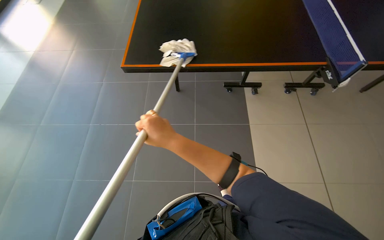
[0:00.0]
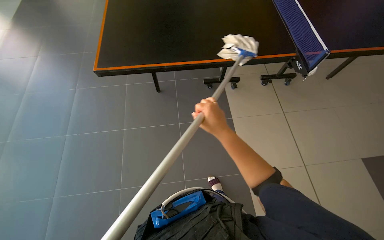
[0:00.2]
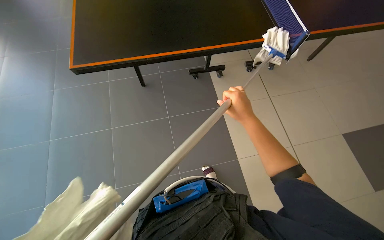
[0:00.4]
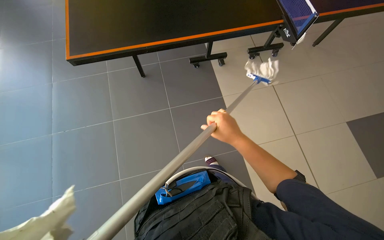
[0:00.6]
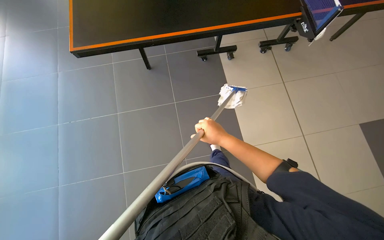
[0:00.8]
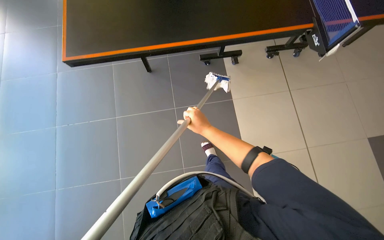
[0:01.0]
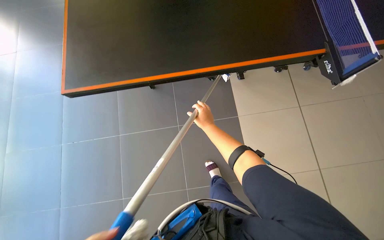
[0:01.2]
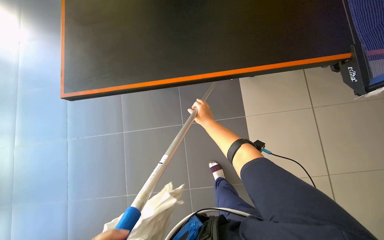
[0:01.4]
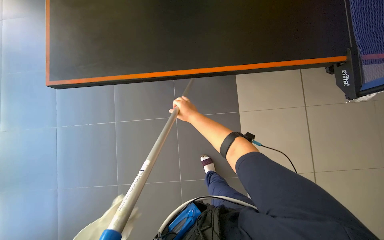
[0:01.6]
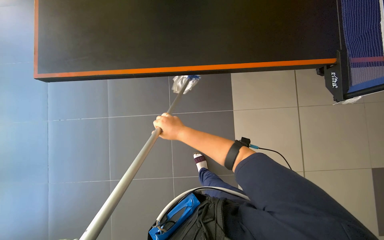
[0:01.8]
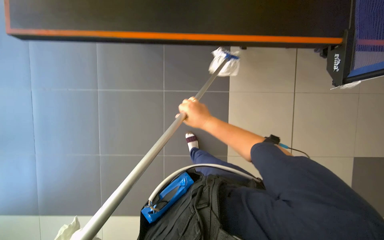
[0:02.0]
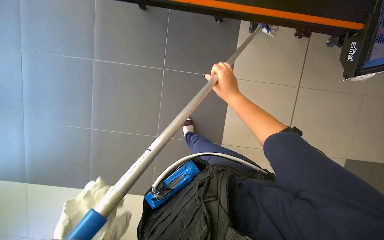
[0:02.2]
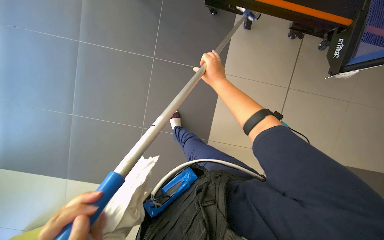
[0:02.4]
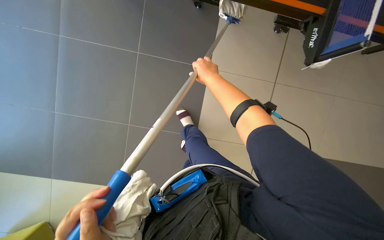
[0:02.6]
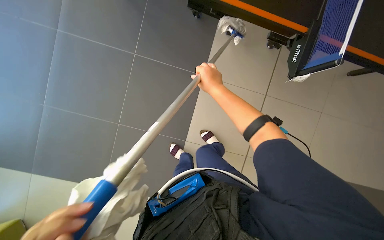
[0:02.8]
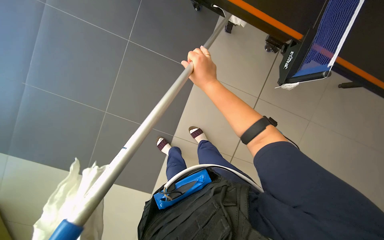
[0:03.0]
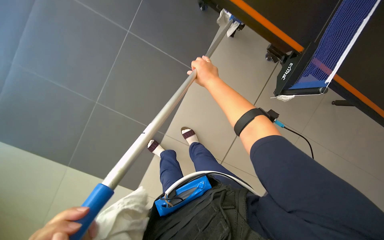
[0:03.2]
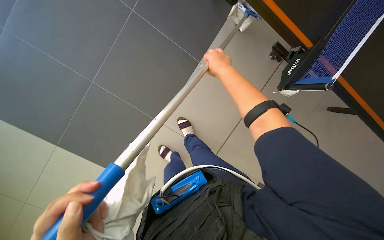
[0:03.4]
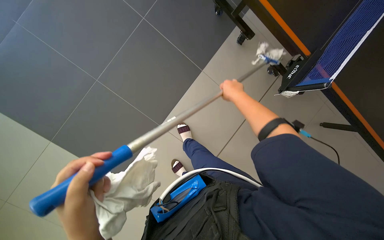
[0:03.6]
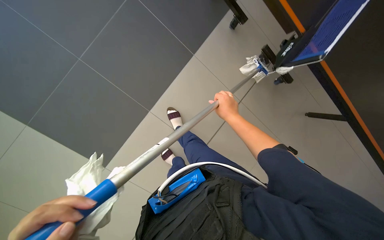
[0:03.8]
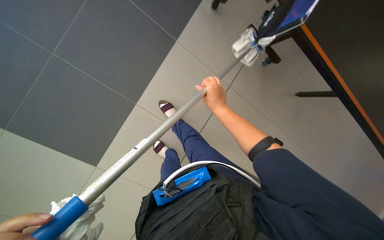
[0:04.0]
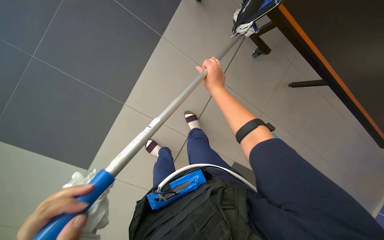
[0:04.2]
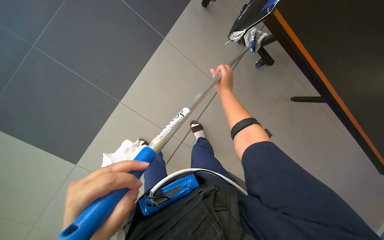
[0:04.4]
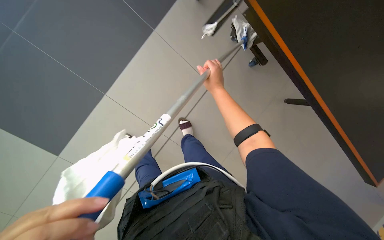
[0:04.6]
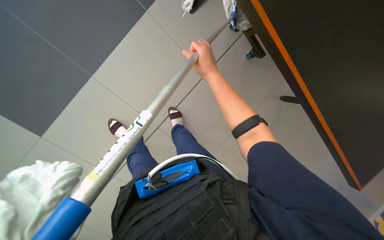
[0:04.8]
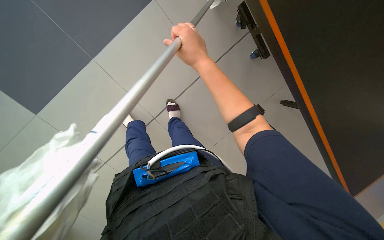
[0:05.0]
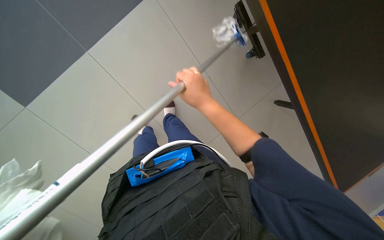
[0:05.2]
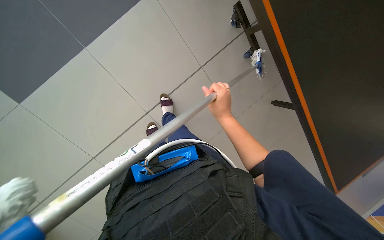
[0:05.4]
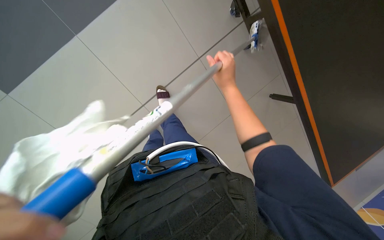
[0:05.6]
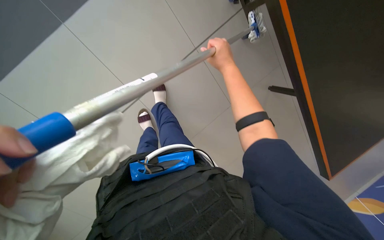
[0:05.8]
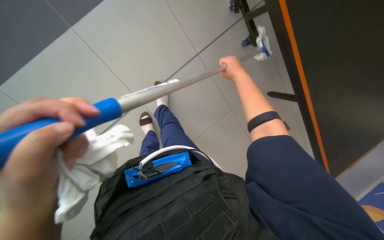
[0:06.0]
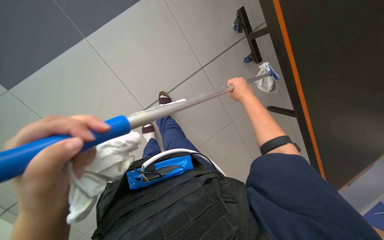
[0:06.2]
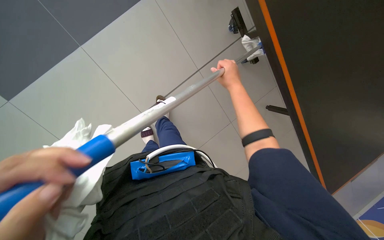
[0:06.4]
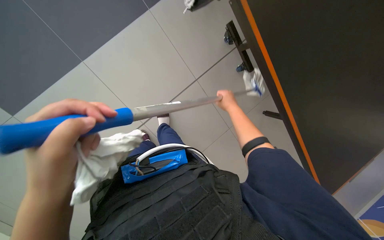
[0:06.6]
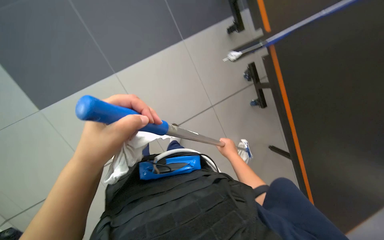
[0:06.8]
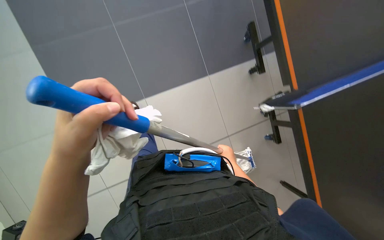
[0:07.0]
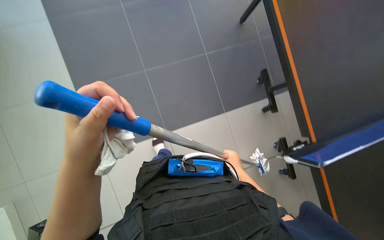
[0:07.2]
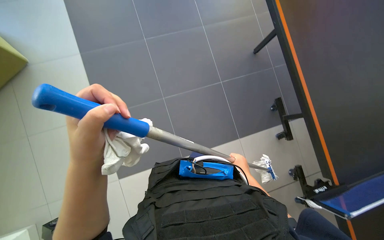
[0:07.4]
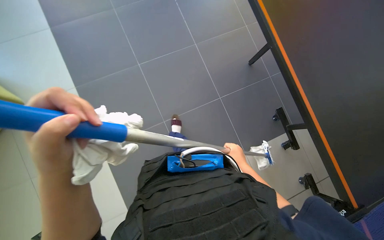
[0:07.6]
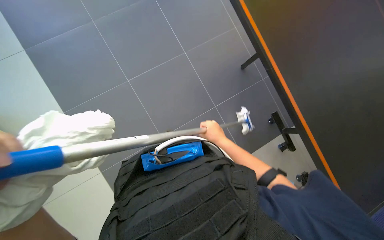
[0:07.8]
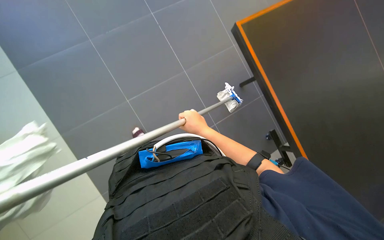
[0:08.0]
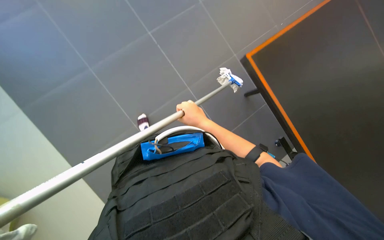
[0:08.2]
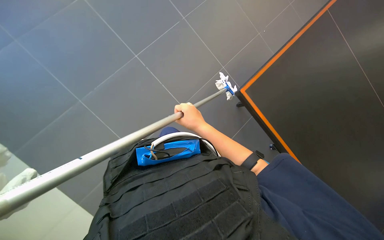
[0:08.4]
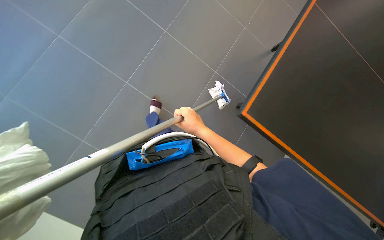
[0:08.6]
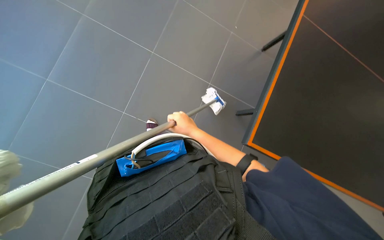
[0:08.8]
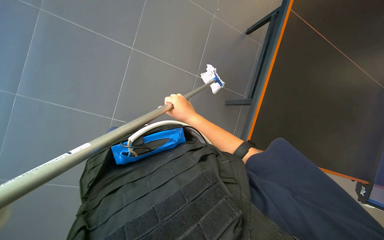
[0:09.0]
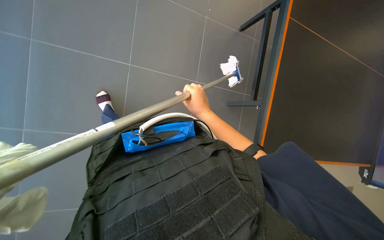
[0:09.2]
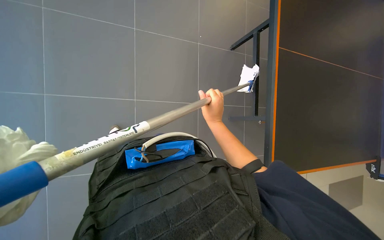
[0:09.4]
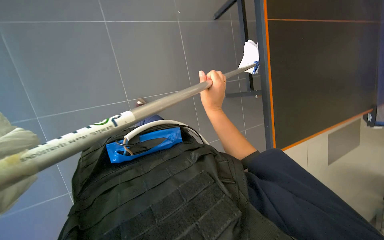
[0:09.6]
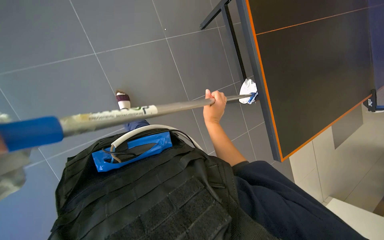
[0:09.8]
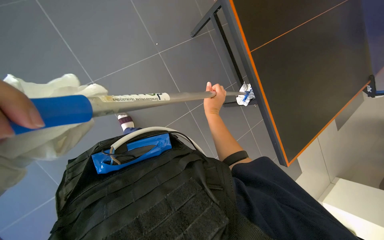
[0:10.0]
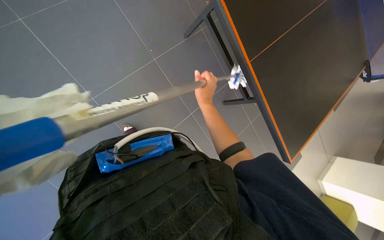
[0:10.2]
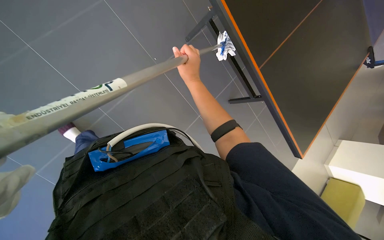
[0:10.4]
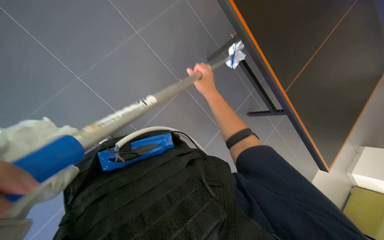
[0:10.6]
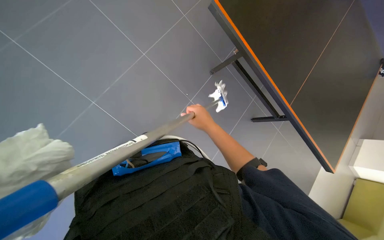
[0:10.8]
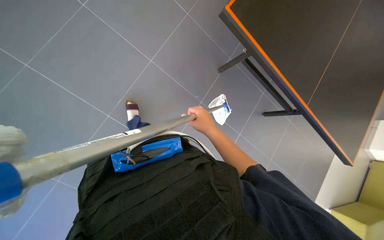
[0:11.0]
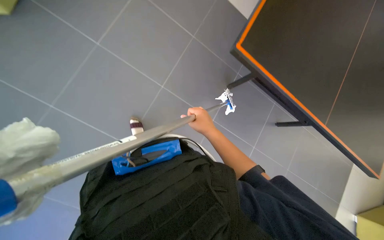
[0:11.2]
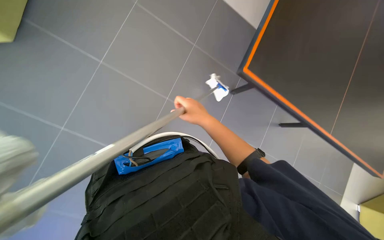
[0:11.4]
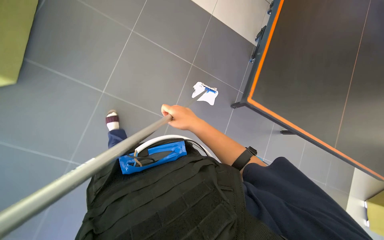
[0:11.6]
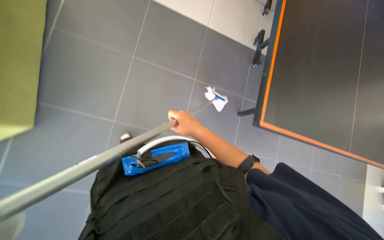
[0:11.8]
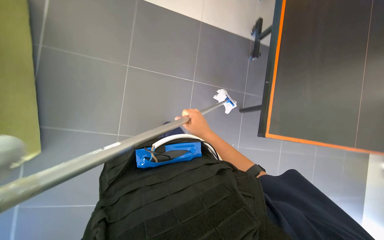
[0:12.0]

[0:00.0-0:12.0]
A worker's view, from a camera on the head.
Job: wiping surfaces.
The whole recording: Cleaning ping-pong table. The worker cleans the ping-pong table using a long-handled tool with a cloth.
0.0 to 1.6 s: The view tips downward by some 15 degrees. The right hand is displaced farther from the camera and up the picture by roughly 30 cm, and travels to the right and back again, about 25 cm each way.
1.6 to 3.0 s: The view pans to the right by about 20 degrees. The camera pitches downward, by some 20 degrees.
3.0 to 4.4 s: The right hand shifts roughly 30 cm farther from the camera and to the right, and moves approximately 5 cm down the picture and comes back.
4.4 to 6.0 s: The right hand reaches some 10 cm nearer to the camera, then returns.
7.6 to 9.0 s: The right hand goes roughly 25 cm up the picture, to the left and nearer to the camera.
9.0 to 10.4 s: The right hand is displaced up the picture by roughly 10 cm.
10.4 to 12.0 s: The right hand moves down the picture, some 10 cm.

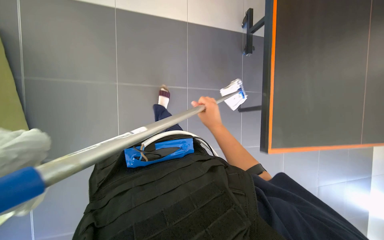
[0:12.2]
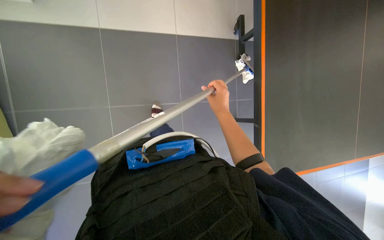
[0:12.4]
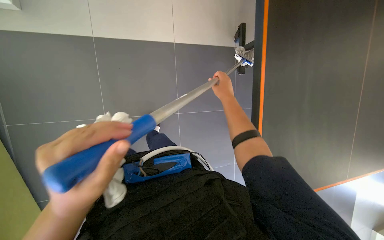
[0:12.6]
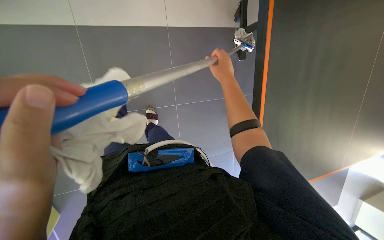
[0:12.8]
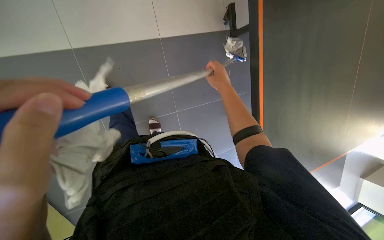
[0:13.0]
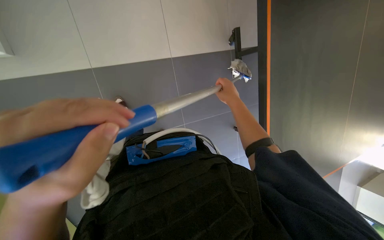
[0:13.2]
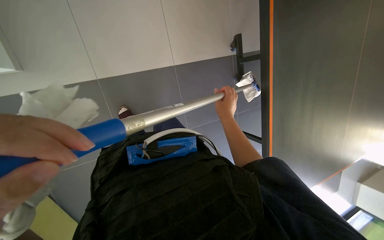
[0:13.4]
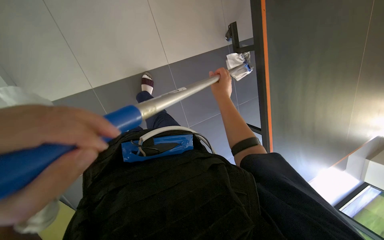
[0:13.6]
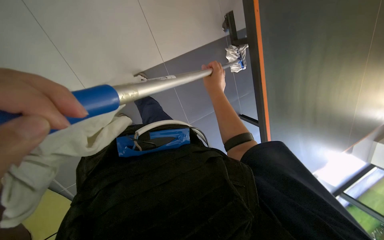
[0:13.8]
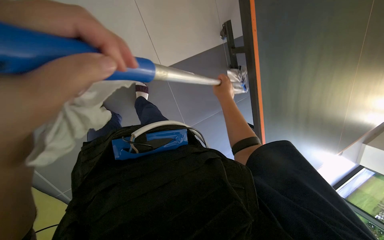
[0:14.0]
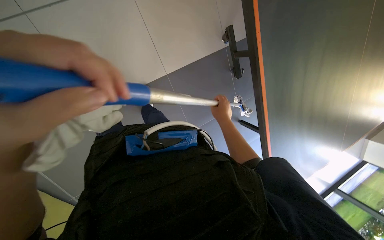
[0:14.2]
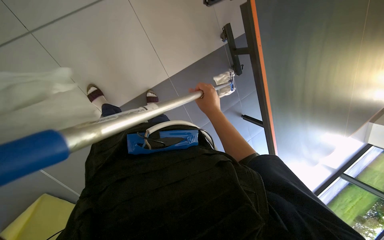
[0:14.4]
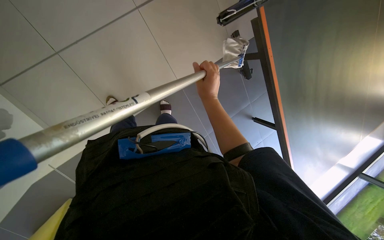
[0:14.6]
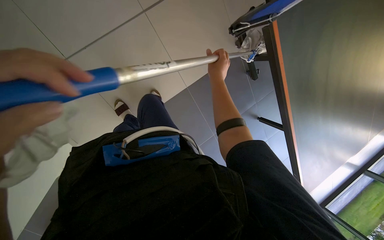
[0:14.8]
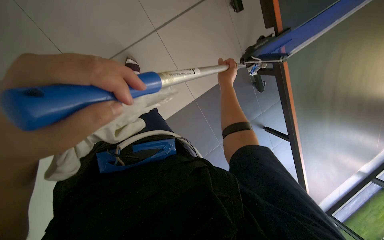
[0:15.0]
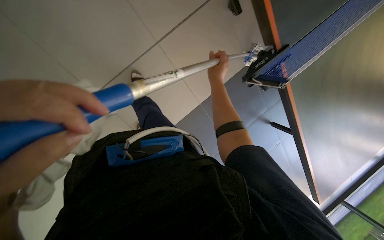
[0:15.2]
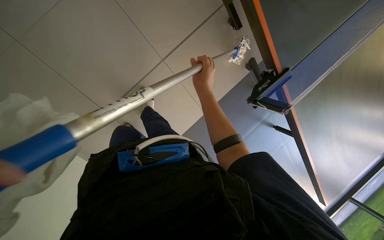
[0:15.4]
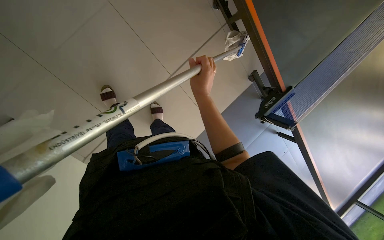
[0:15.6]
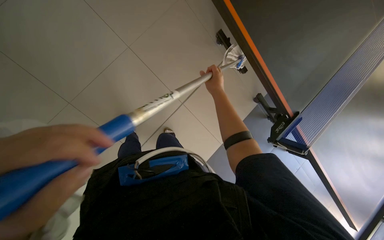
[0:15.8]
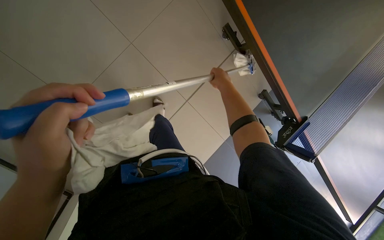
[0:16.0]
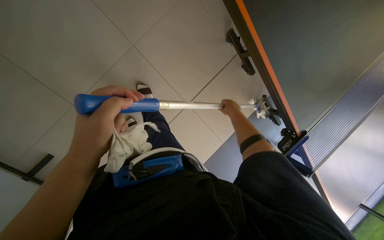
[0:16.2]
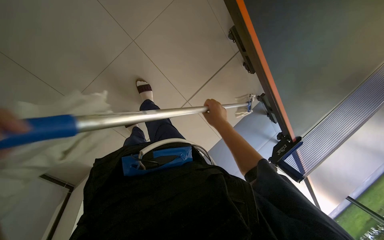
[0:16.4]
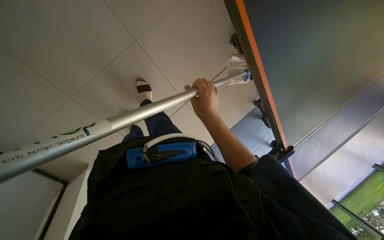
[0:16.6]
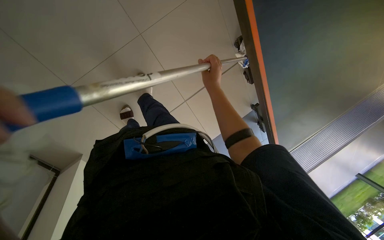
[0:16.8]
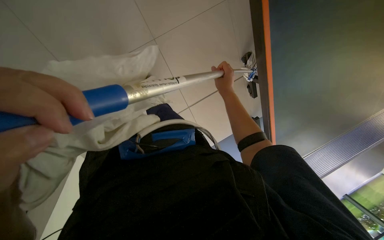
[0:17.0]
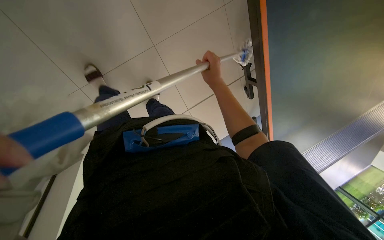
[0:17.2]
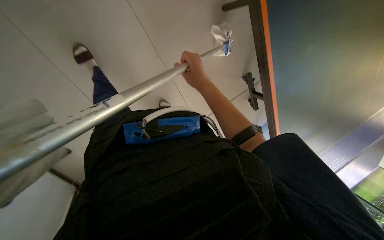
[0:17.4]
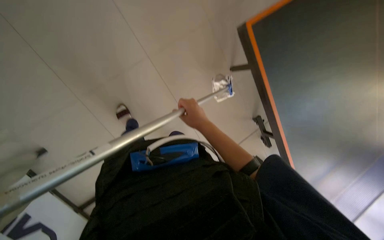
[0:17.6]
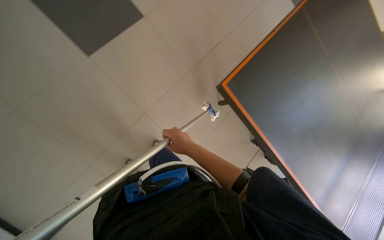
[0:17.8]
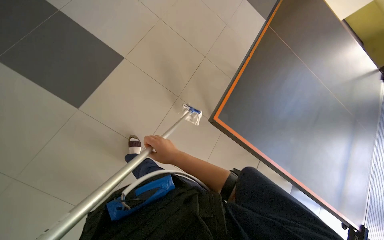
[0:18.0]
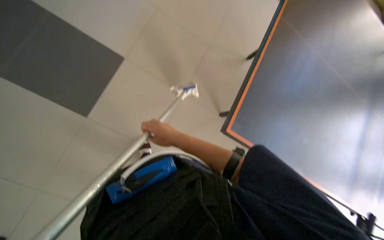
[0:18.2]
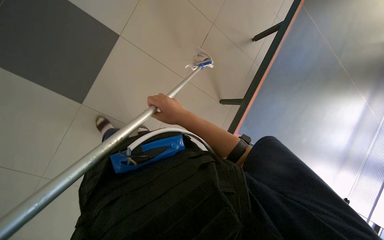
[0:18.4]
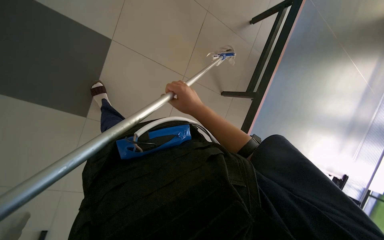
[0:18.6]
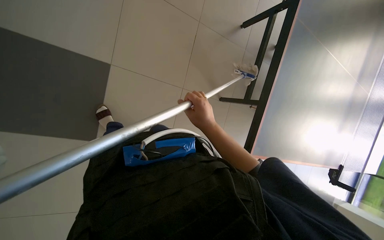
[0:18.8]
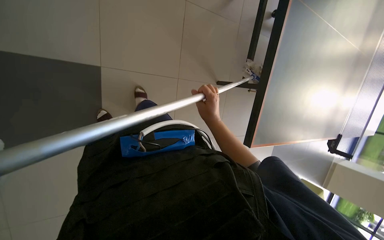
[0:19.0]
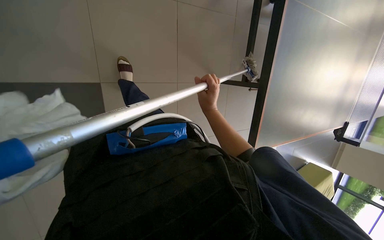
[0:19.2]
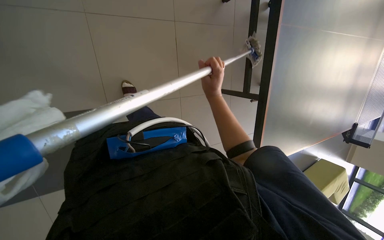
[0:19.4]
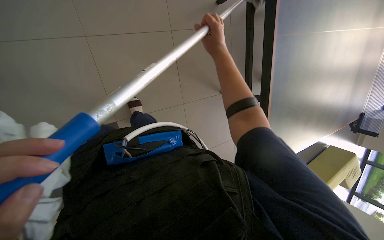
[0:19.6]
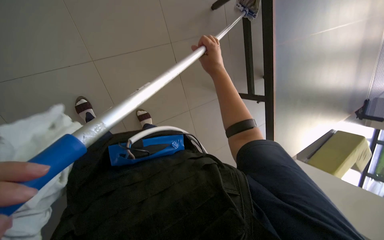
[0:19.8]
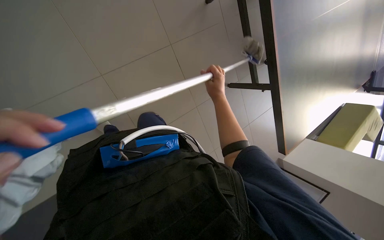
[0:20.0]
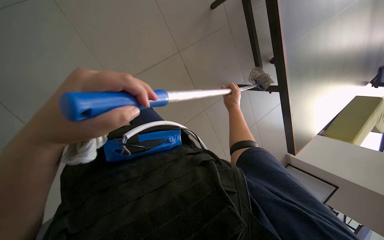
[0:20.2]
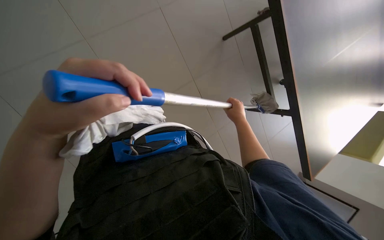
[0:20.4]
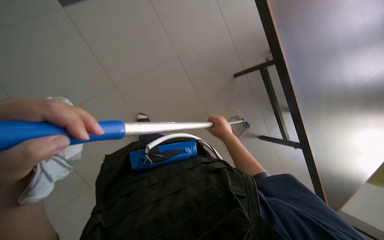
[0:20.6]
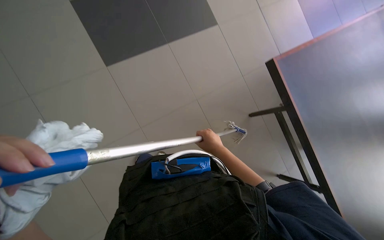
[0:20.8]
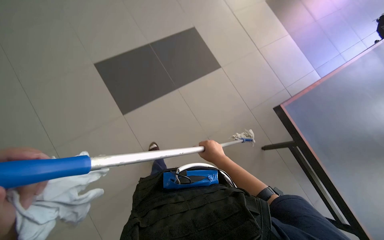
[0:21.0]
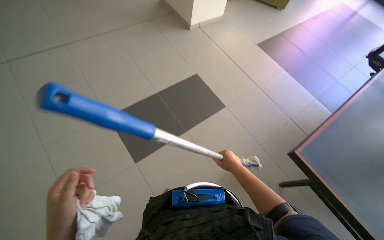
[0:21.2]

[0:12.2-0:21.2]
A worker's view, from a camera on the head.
Job: wiping surfaces.
The whole recording: Cleaning ping-pong table. The worker cleans the ping-pong table using a long-handled tool with a cloth.
12.2 to 13.8 s: The right hand shifts about 15 cm up the picture.
15.2 to 16.6 s: The camera travels about 50 cm.
16.6 to 18.2 s: The camera pitches upward, by about 15 degrees.
18.2 to 19.8 s: The wearer looks roughly 15 degrees further downward. The right hand moves to the right, about 10 cm.
19.8 to 21.2 s: The camera sweeps to the left, by about 15 degrees. The camera pitches upward, by some 30 degrees.
